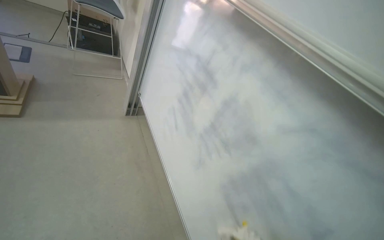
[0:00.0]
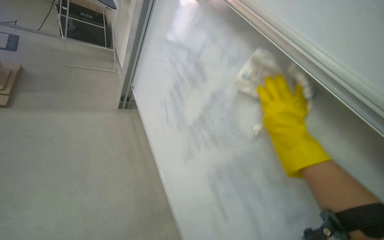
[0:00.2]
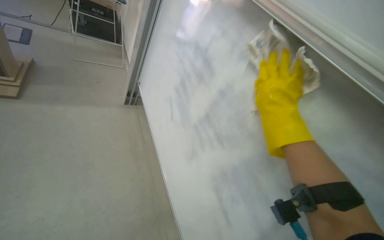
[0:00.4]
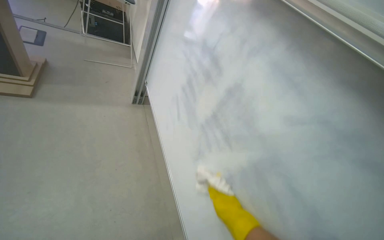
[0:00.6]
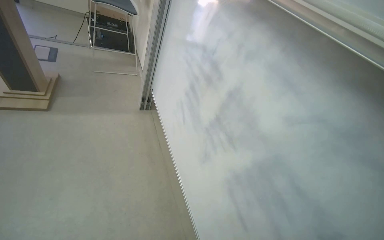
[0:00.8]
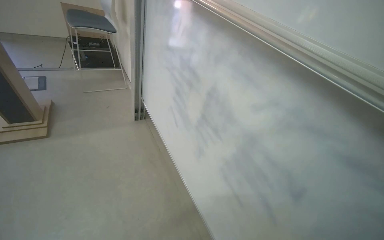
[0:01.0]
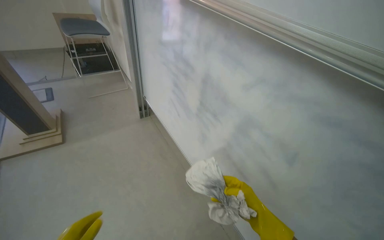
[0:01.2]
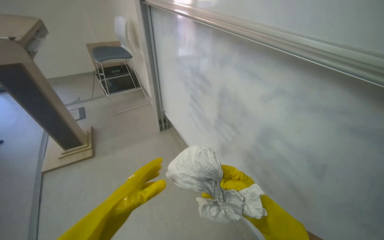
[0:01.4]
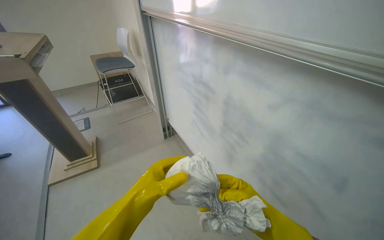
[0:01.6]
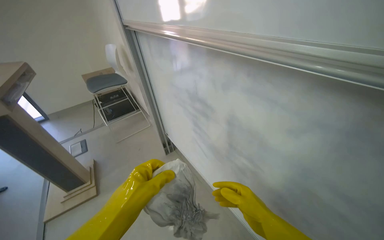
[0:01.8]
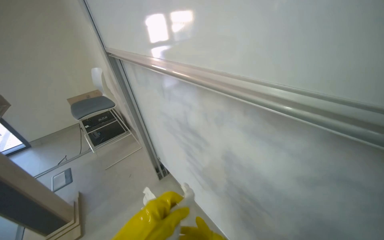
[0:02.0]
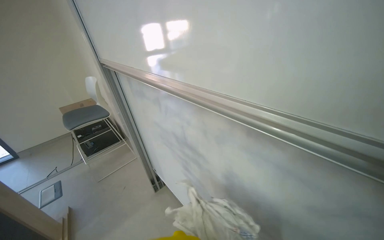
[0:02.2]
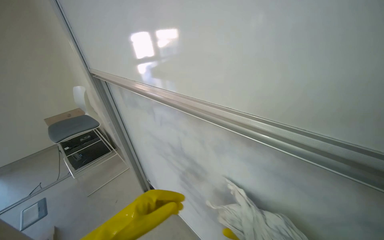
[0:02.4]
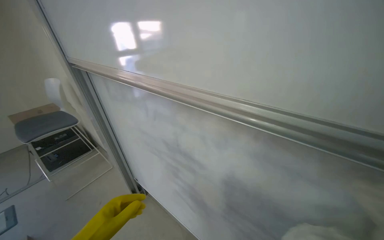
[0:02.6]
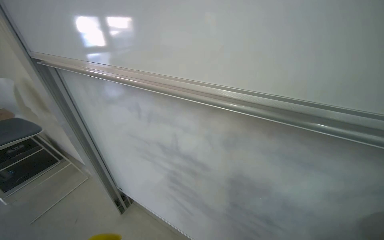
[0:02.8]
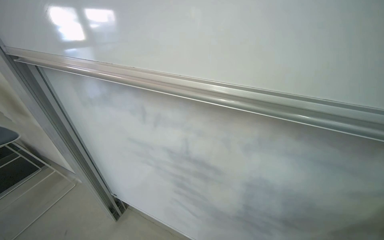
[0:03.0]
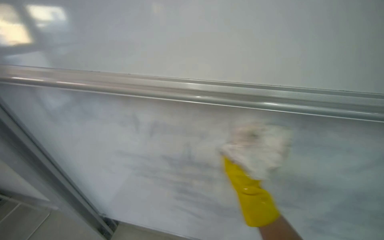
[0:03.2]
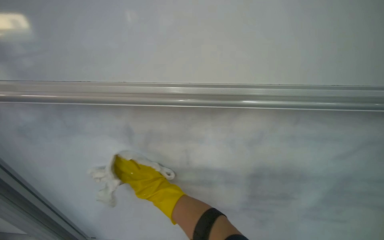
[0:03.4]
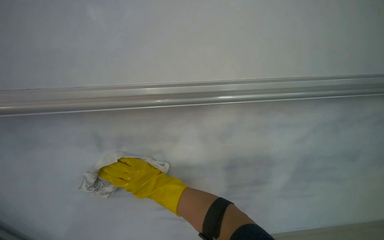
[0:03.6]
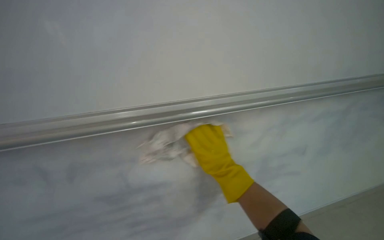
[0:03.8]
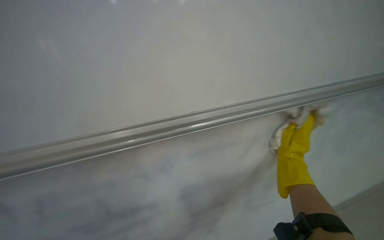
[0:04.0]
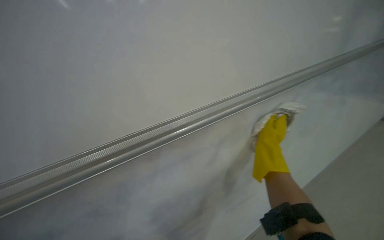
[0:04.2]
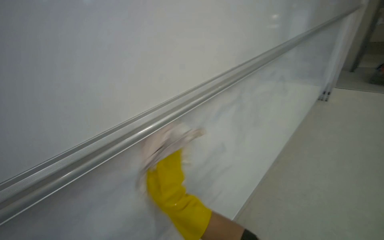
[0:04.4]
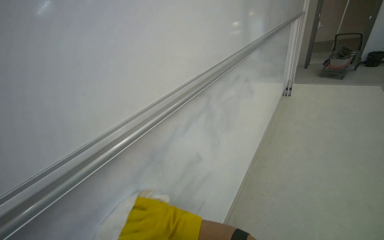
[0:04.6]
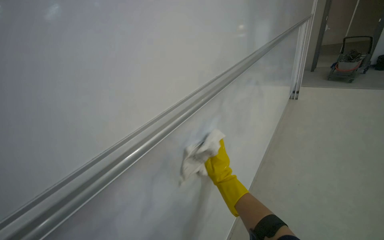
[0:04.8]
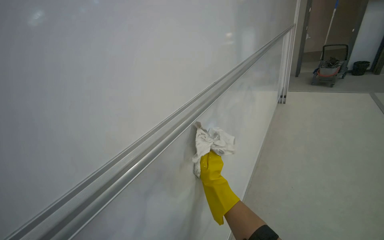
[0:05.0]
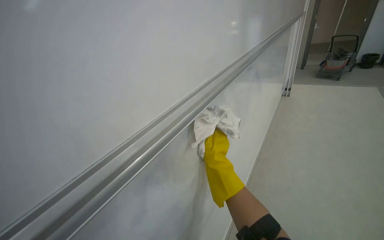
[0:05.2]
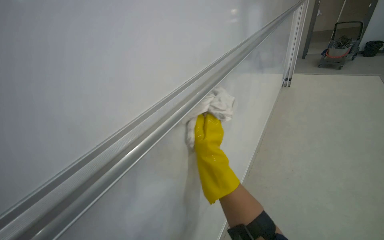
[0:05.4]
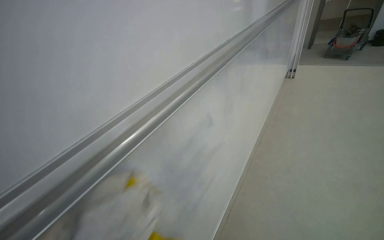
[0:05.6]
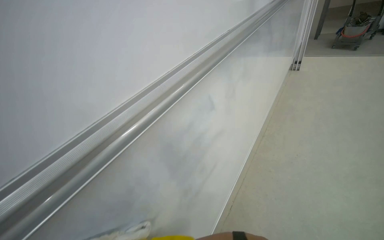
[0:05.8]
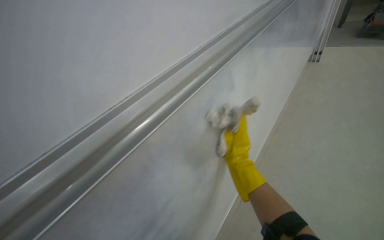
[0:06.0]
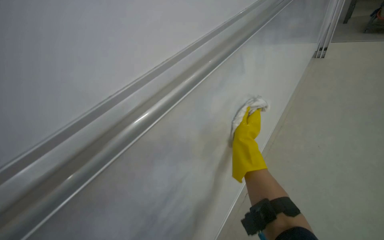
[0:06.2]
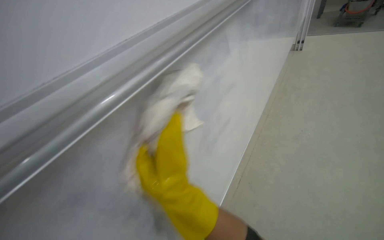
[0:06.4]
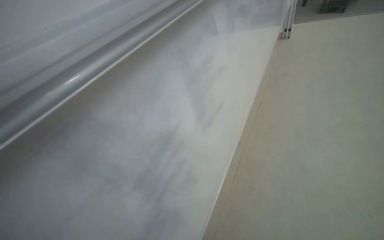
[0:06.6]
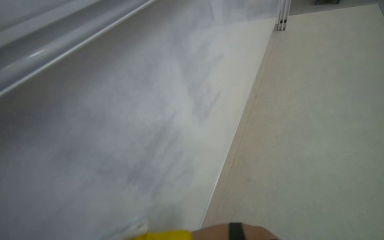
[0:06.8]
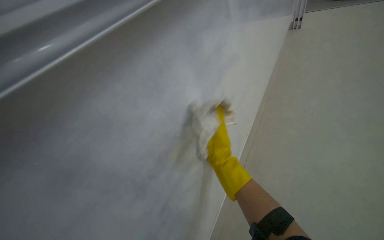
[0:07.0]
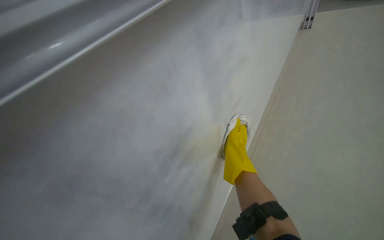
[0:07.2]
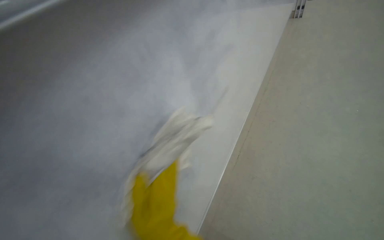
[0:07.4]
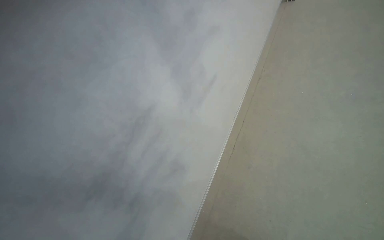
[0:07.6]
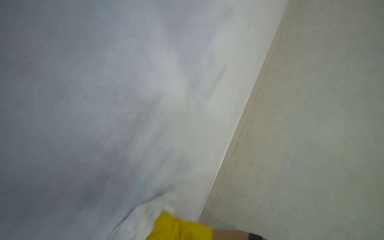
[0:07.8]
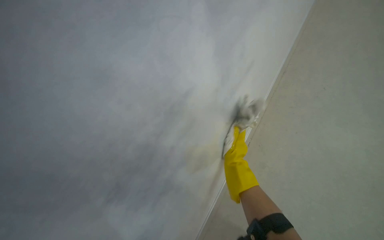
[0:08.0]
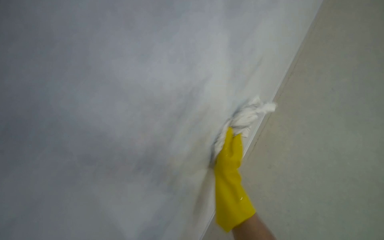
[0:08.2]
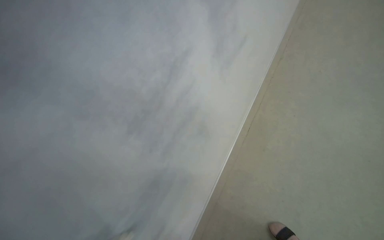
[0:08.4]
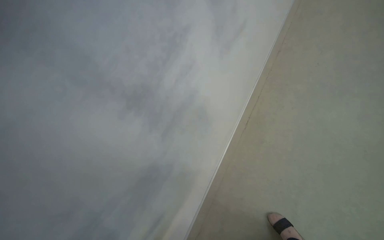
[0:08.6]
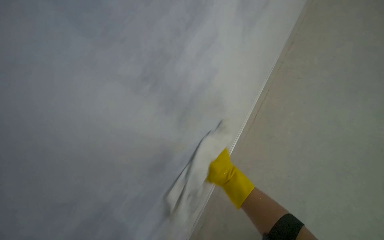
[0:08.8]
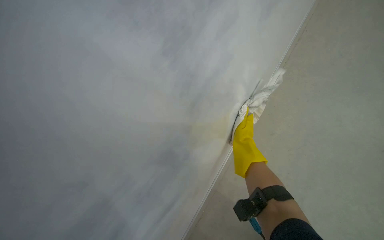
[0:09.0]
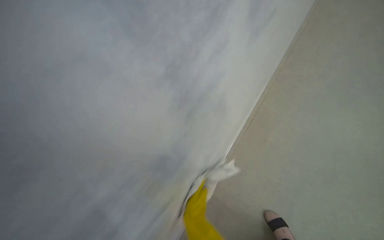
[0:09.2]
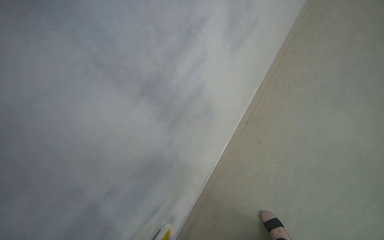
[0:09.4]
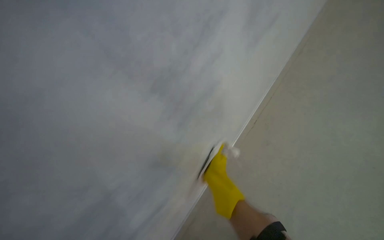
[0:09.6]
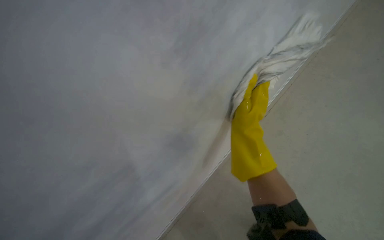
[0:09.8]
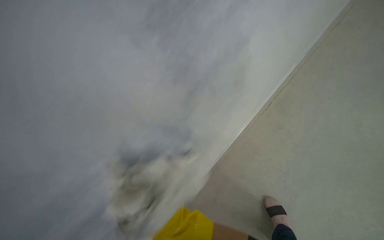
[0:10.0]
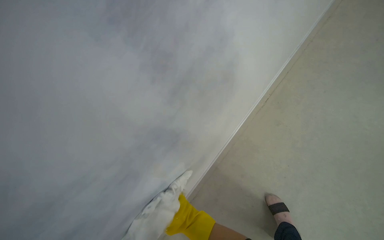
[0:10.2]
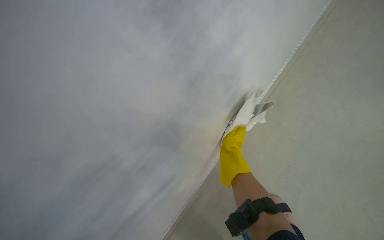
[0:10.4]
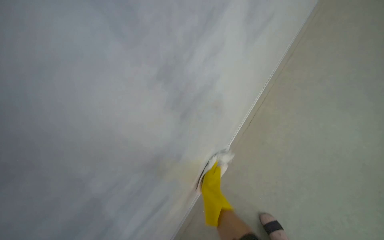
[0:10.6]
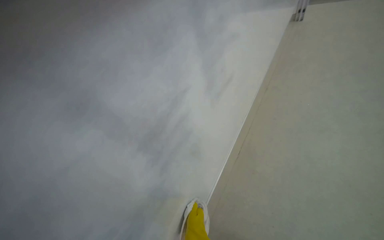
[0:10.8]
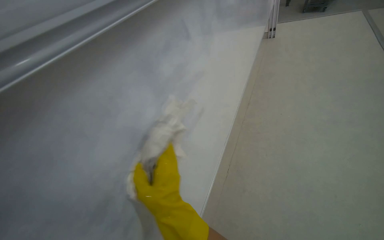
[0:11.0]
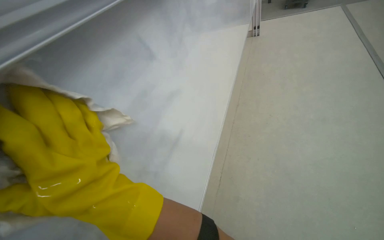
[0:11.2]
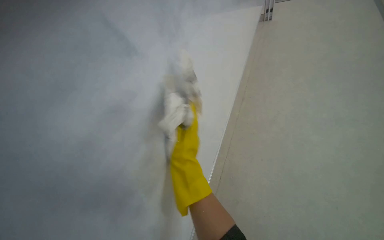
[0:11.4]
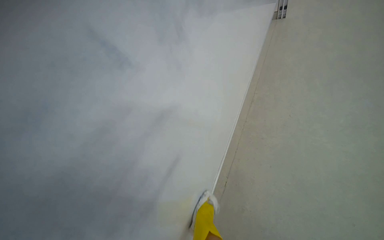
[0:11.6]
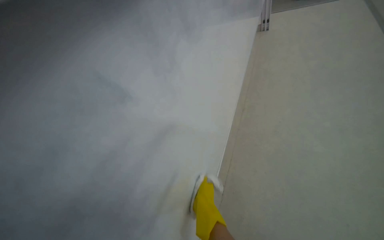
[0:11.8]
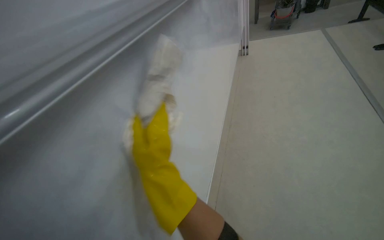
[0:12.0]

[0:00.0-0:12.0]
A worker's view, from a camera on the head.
Job: wiping surfaces.
The whole recording: Cleaning whiteboard and tracks. The worker cleans the whiteboard surface and its tracks with a cloth and spray.
0:00.0 to 0:01.6: The camera is aimed roughly 15 degrees further to the left.
0:01.6 to 0:03.0: The camera is carried about 40 cm. The wearer's head swings approximately 30 degrees to the right.
0:03.0 to 0:04.4: The wearer's head swings about 70 degrees to the right.
0:04.4 to 0:06.0: The right hand swings nearer and farther, roughly 20 cm each way, with 2 reversals.
0:09.0 to 0:10.4: The right hand shifts about 30 cm down the picture and to the left.

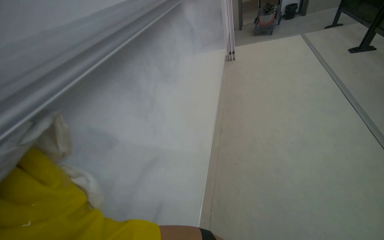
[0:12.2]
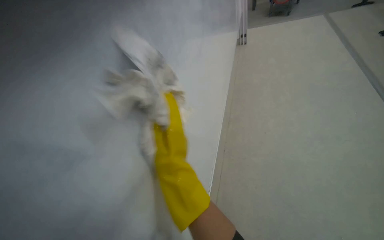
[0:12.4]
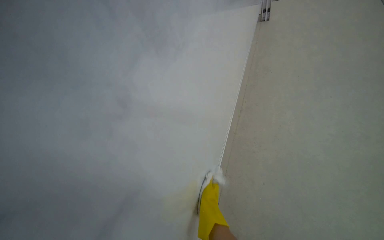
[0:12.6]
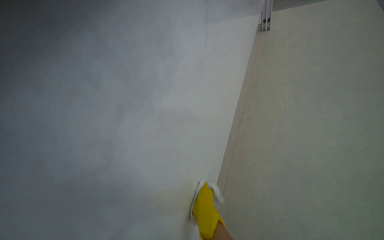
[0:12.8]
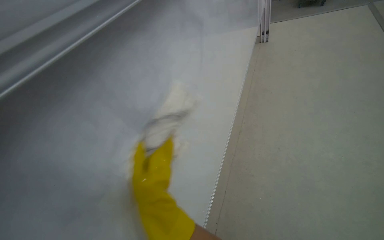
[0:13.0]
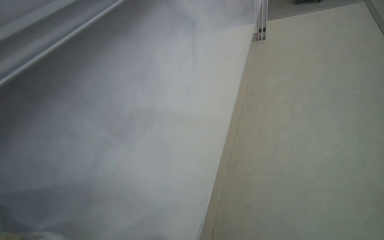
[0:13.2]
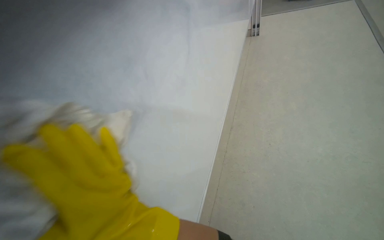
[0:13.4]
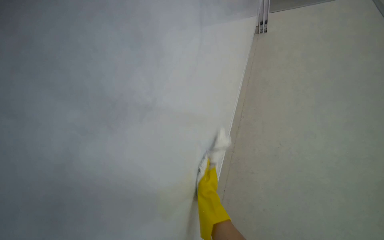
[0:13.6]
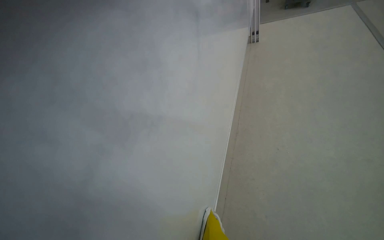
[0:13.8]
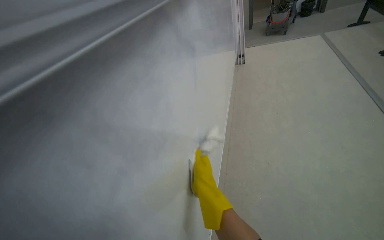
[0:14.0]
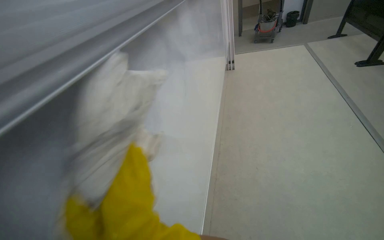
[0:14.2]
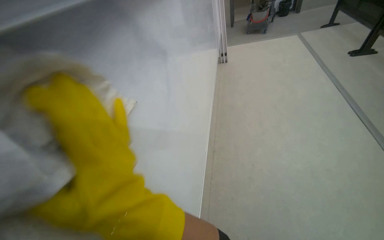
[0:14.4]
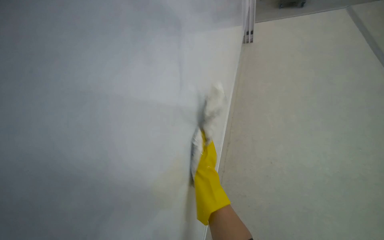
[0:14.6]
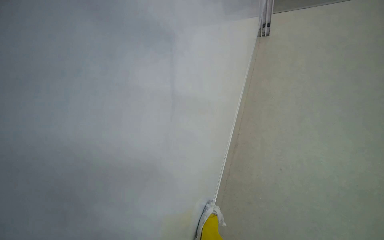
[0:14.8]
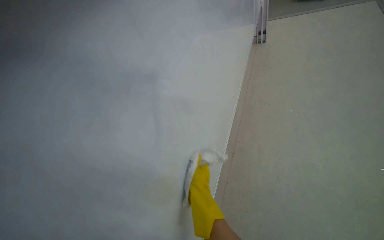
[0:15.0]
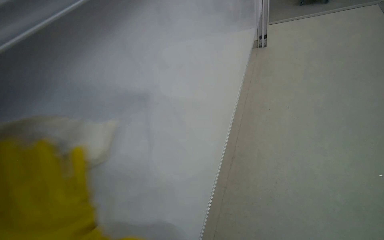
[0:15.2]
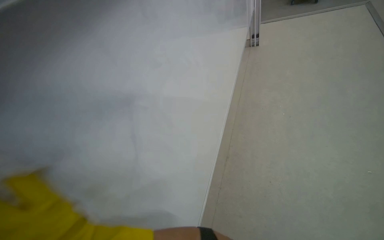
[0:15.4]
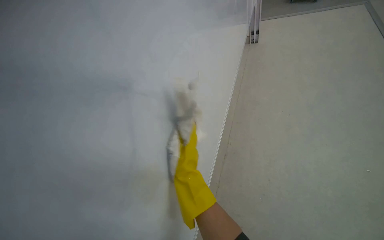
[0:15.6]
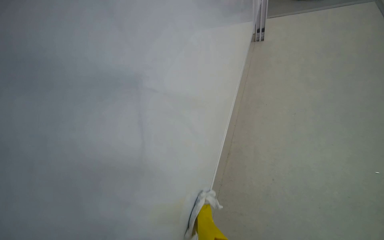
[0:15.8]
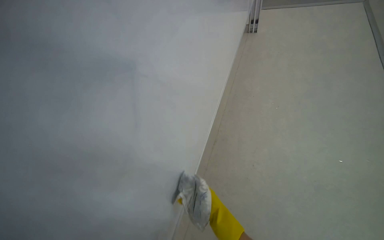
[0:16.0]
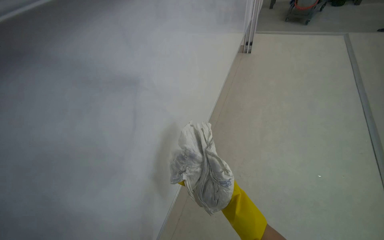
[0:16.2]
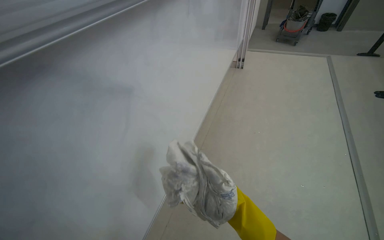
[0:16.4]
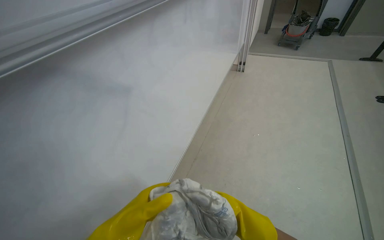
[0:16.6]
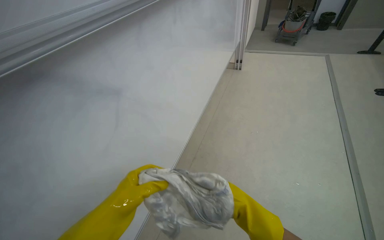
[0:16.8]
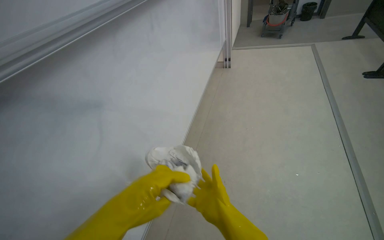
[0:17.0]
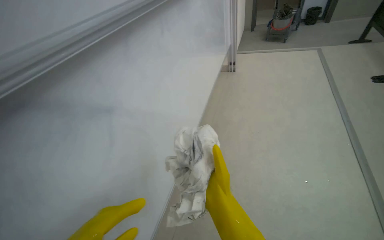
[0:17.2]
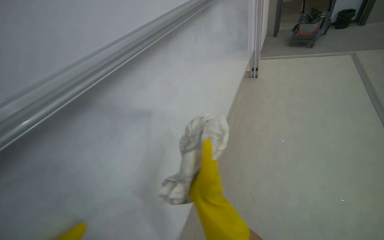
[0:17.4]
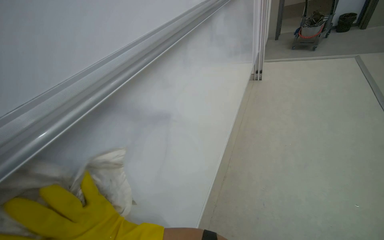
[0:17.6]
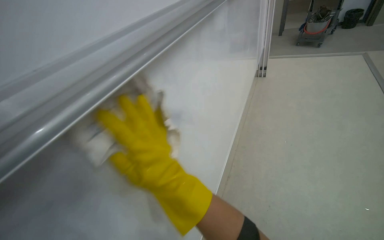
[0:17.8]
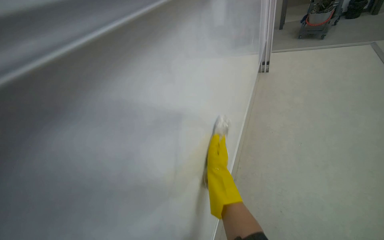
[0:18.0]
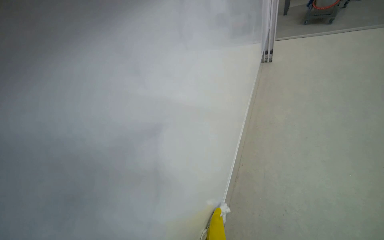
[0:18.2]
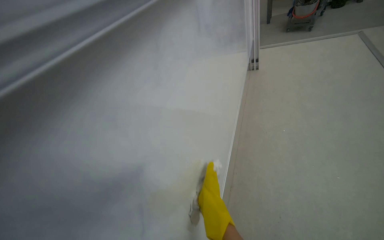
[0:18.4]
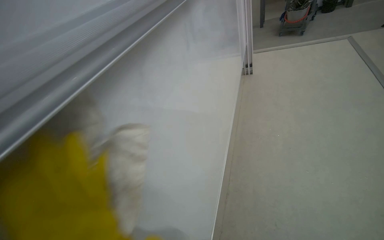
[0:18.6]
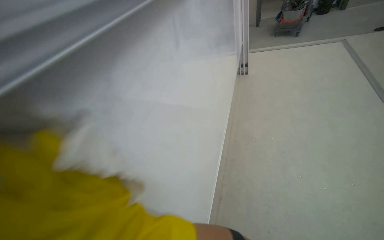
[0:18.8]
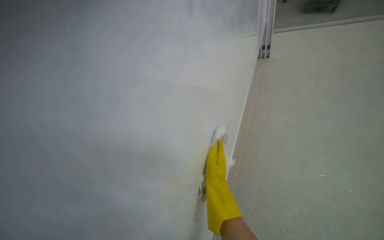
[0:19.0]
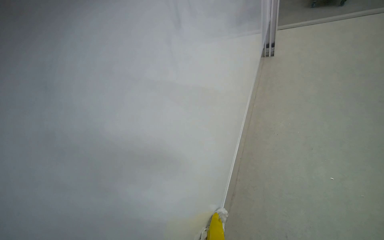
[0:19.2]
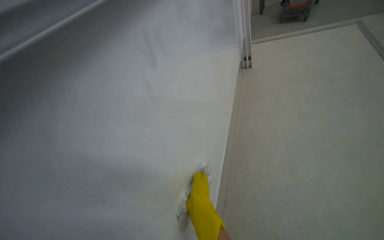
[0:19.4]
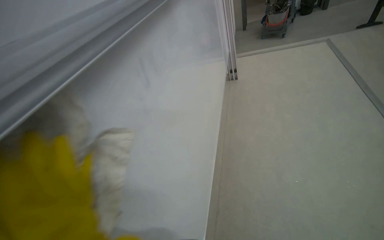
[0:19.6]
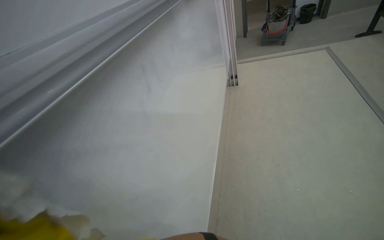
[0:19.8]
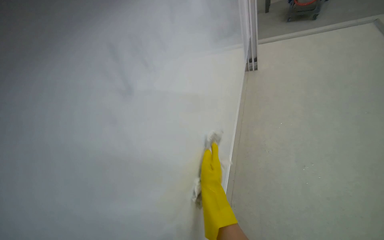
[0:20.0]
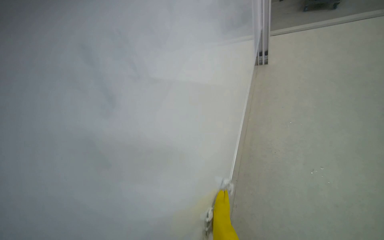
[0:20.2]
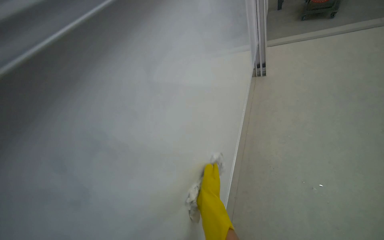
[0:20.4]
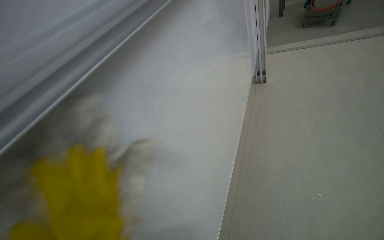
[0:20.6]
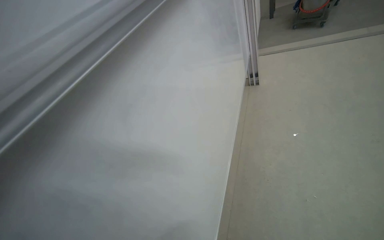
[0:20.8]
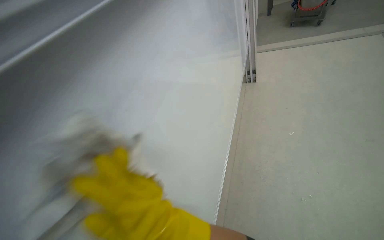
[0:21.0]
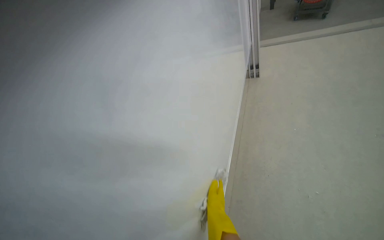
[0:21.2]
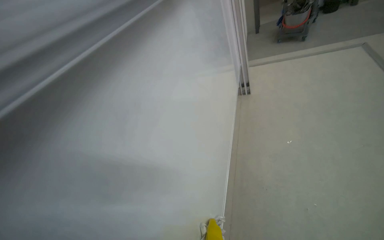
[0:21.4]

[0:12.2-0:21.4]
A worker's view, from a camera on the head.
Job: wiping surfaces.
The whole recording: Cleaning whiteboard and tracks. The worker cleans the whiteboard surface and its tracks with a cloth and spray.
0:18.4 to 0:19.8: The right hand reaches approximately 30 cm farther from the camera, then returns.
0:19.8 to 0:21.4: The head travels roughly 50 cm.
